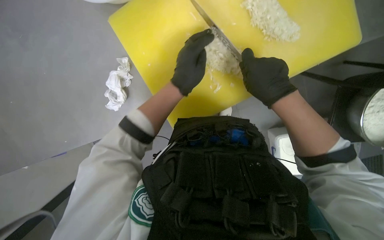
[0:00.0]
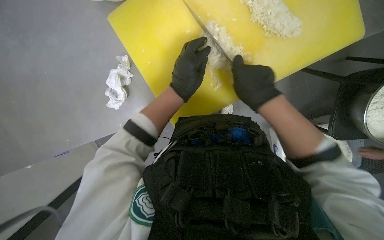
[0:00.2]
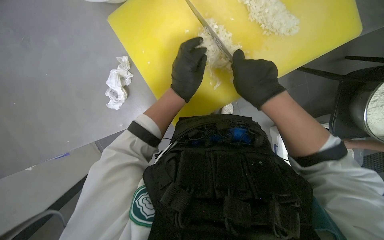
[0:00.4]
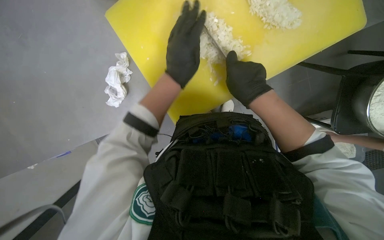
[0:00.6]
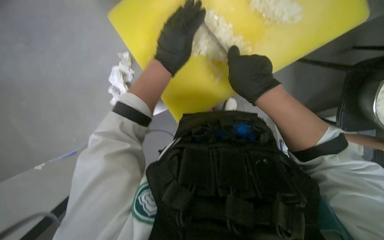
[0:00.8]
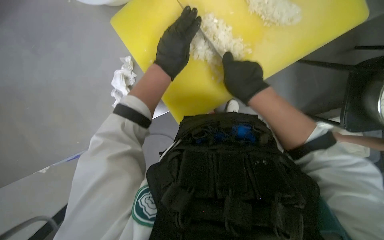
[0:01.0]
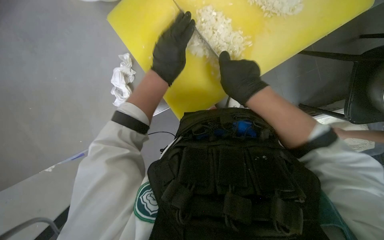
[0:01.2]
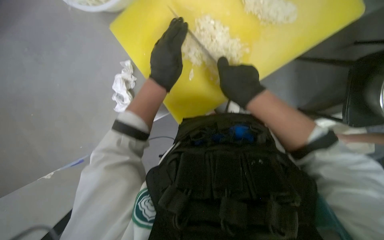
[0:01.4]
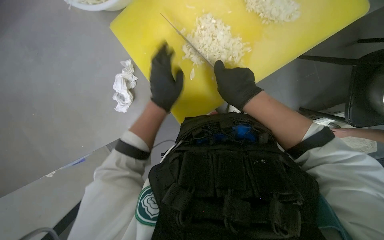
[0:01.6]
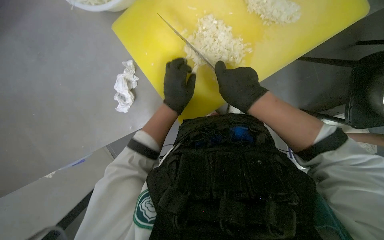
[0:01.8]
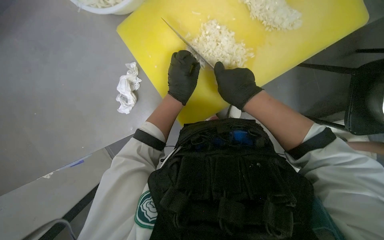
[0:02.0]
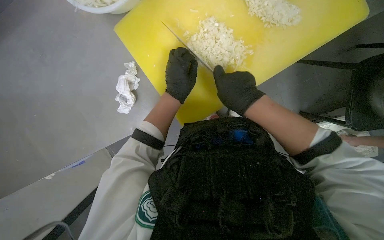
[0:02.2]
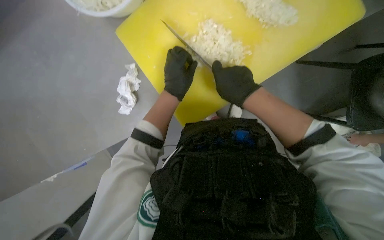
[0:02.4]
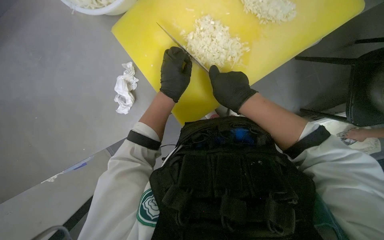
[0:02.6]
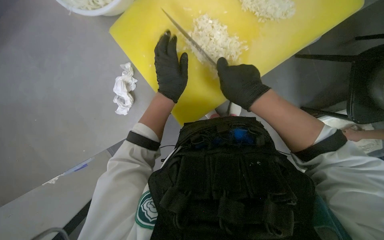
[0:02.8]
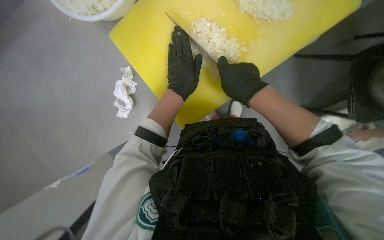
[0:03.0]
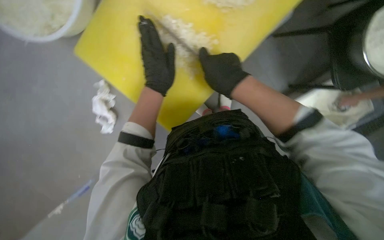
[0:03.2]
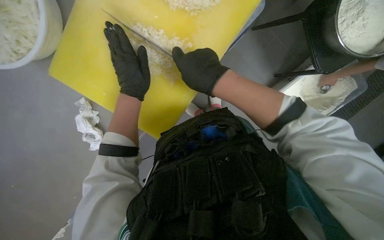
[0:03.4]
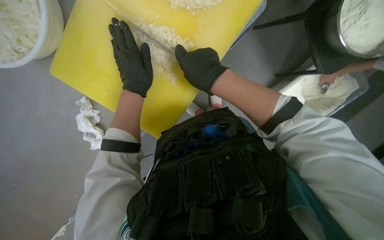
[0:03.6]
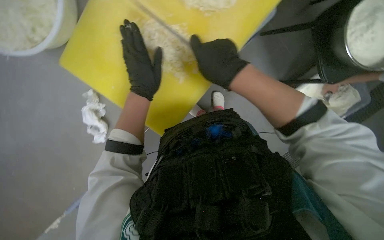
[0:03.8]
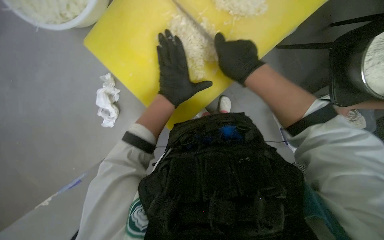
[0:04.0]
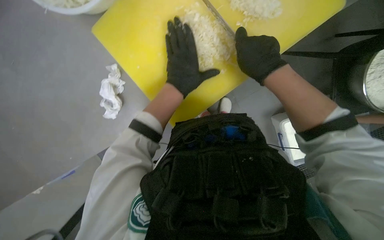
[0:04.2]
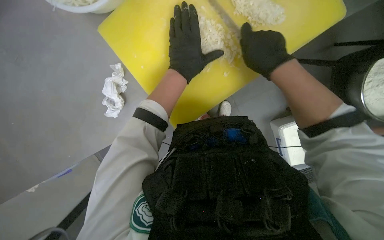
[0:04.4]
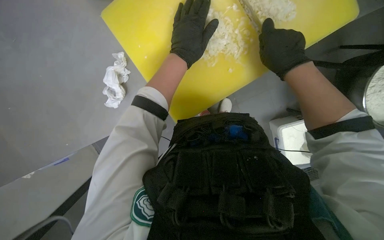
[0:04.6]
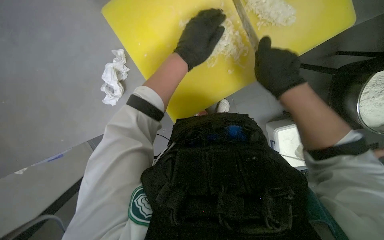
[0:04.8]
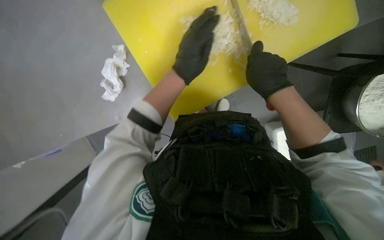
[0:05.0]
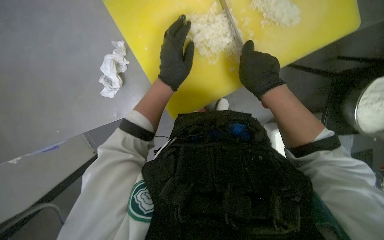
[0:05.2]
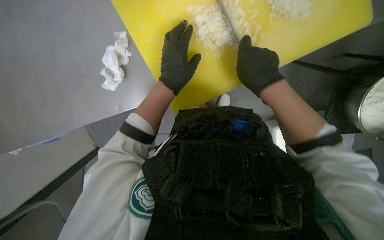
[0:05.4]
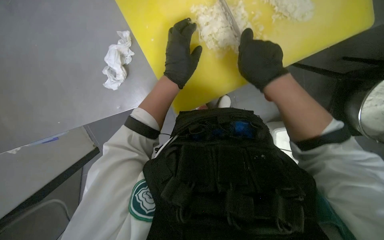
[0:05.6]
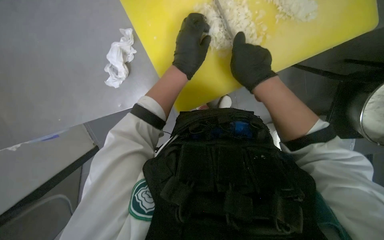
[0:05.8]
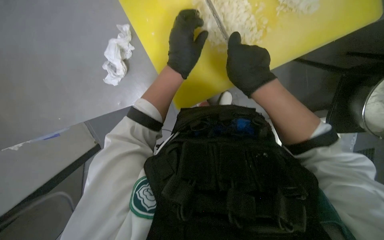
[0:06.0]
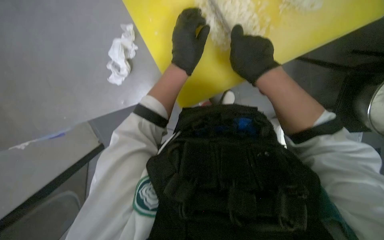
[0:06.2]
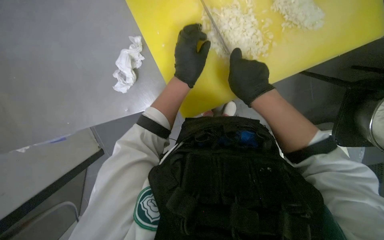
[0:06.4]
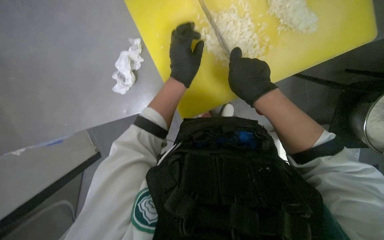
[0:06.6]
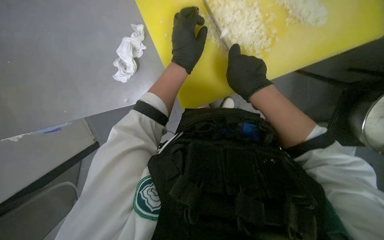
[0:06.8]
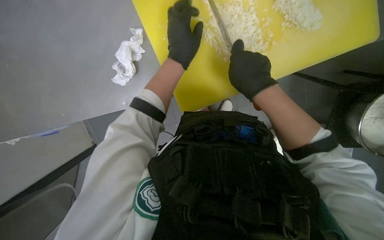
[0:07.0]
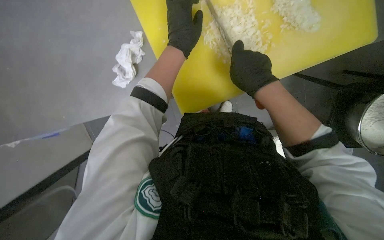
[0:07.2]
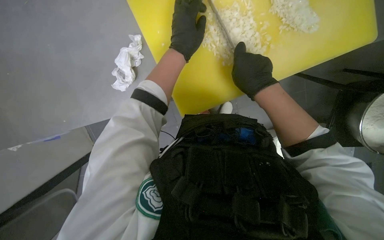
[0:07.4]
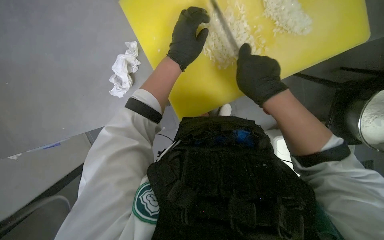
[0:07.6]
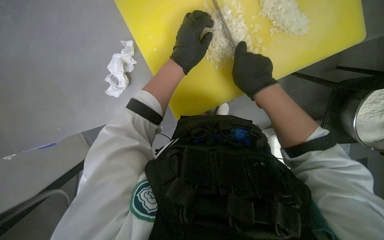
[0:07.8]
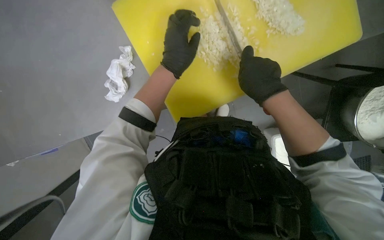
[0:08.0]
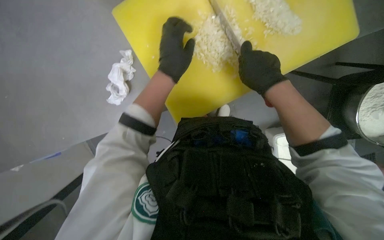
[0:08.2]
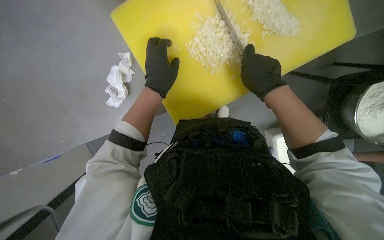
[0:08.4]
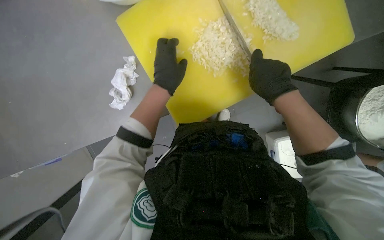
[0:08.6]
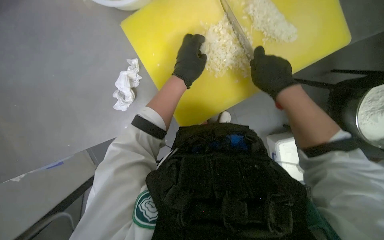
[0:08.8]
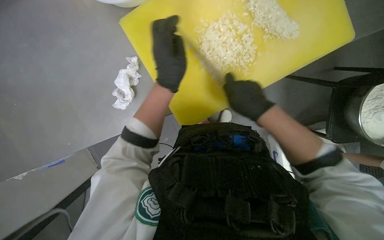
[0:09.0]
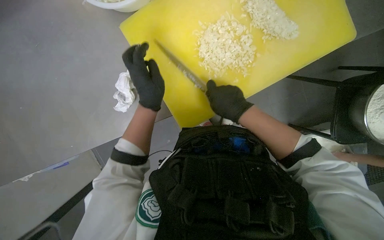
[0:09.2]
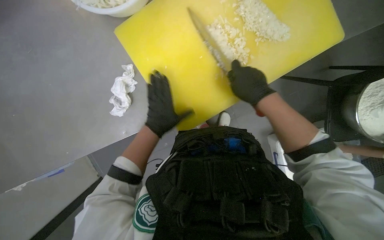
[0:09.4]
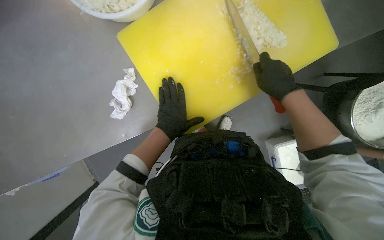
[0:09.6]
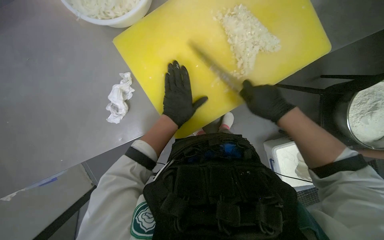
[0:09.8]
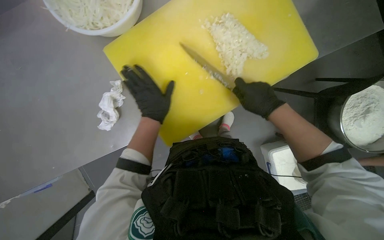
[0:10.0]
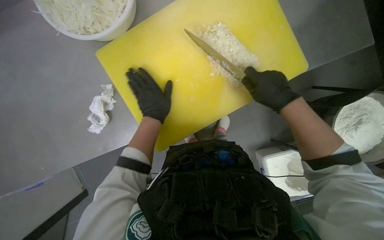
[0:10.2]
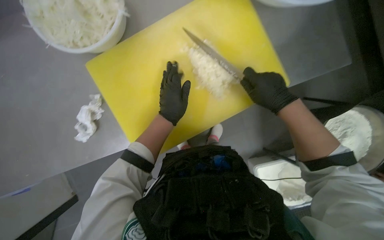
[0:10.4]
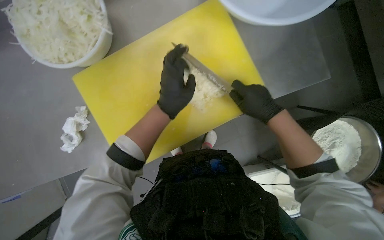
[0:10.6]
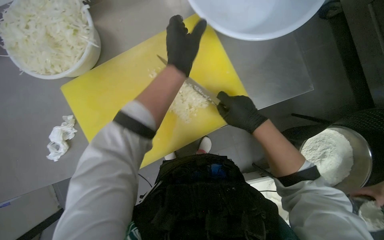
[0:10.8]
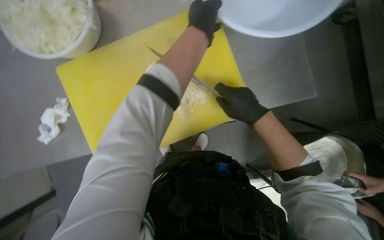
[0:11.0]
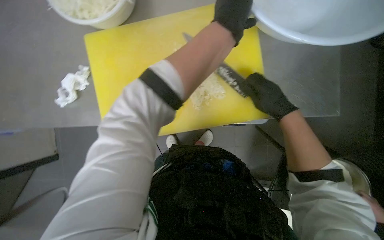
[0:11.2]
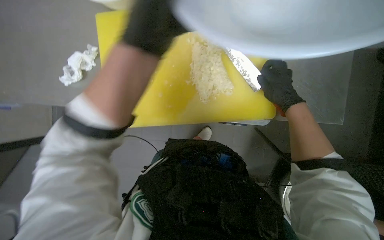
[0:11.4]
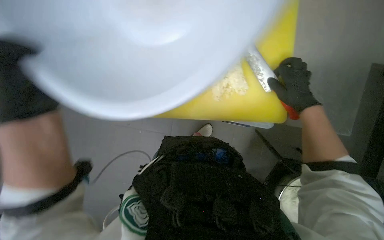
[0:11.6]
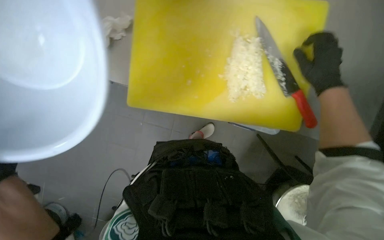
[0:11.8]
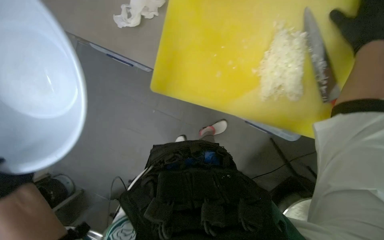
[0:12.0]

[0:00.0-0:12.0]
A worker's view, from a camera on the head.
Job: preparing food.
The whole recording: Chopping onion. The worker chops an onion on a yellow cutting board with a knife.
0:00.0 to 0:03.0: The hands work in one place, with small movements.
0:06.0 to 0:07.6: The hands make small movements and keep their place.
0:07.6 to 0:09.0: The hands make small movements and keep their place.
0:09.0 to 0:10.4: The view tilts roughly 15 degrees upward. The right hand moves to the right, some 15 cm.
0:10.4 to 0:12.0: The scene rotates clockwise by approximately 40 degrees. The right hand goes roughly 25 cm up the picture.

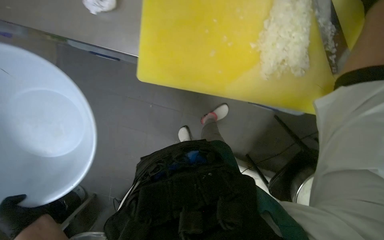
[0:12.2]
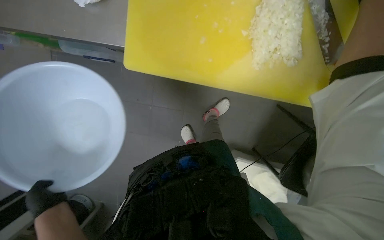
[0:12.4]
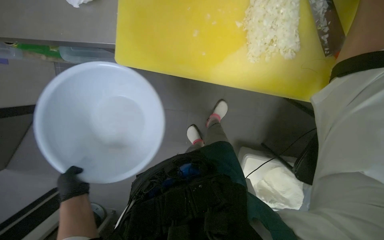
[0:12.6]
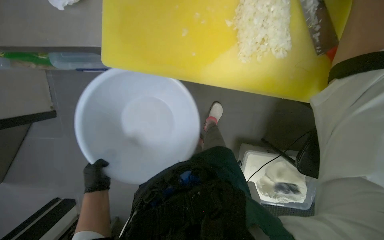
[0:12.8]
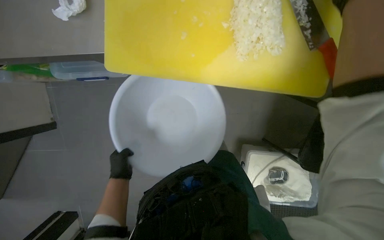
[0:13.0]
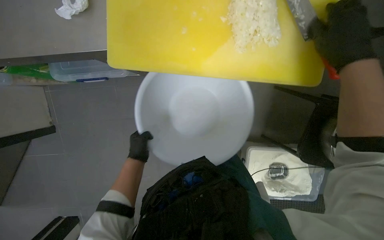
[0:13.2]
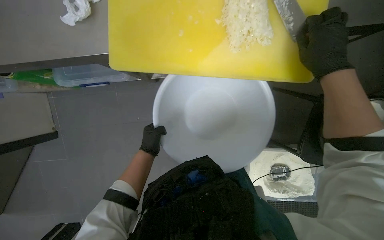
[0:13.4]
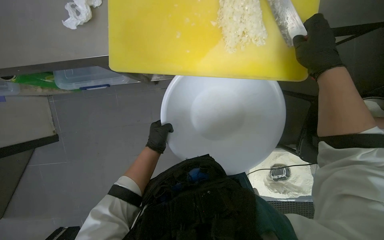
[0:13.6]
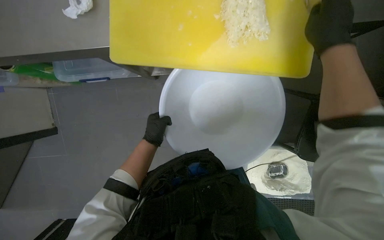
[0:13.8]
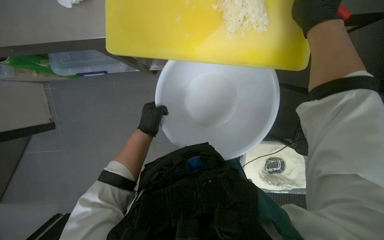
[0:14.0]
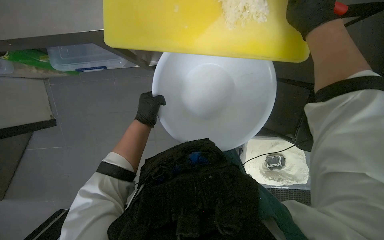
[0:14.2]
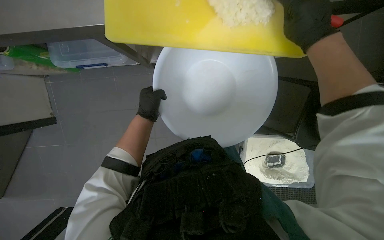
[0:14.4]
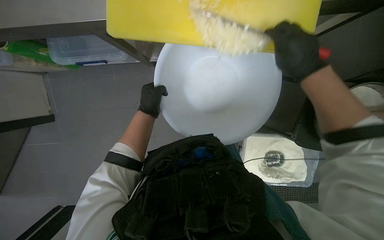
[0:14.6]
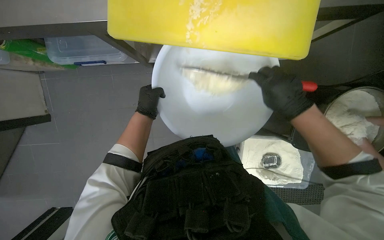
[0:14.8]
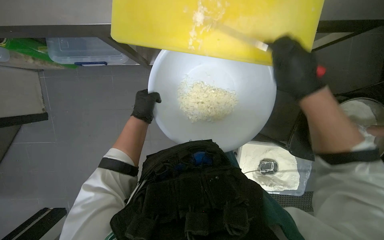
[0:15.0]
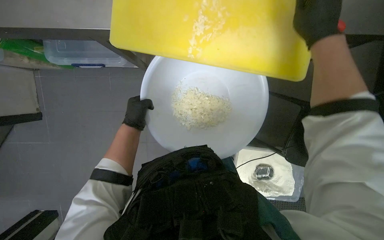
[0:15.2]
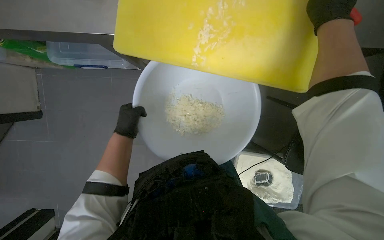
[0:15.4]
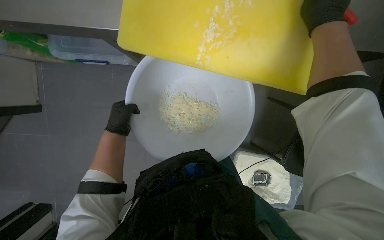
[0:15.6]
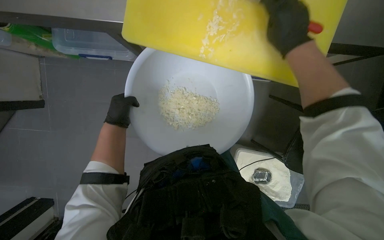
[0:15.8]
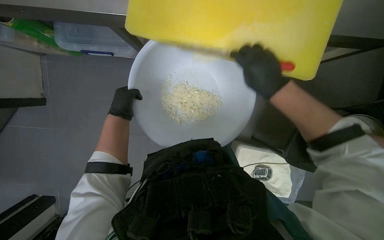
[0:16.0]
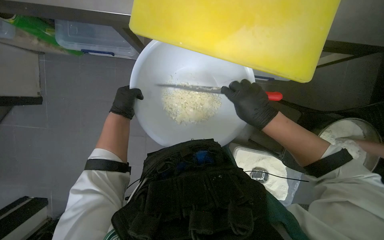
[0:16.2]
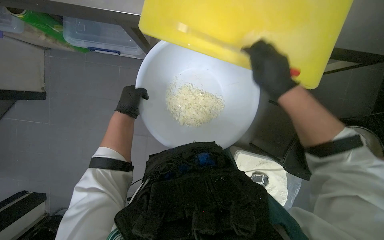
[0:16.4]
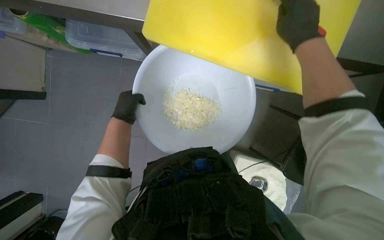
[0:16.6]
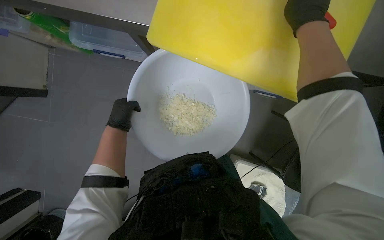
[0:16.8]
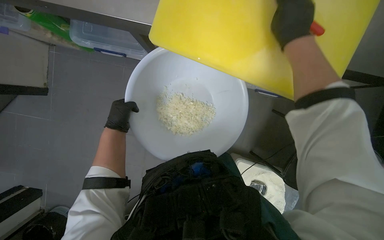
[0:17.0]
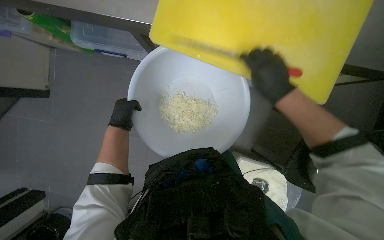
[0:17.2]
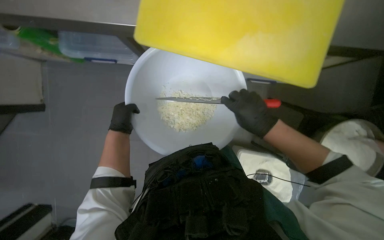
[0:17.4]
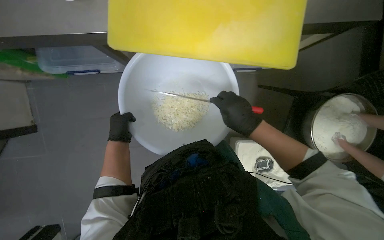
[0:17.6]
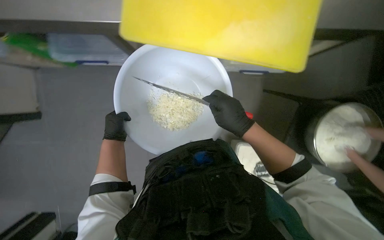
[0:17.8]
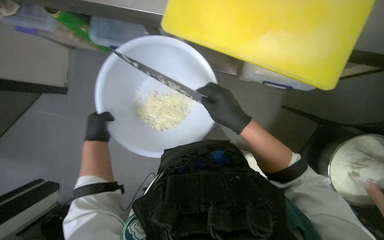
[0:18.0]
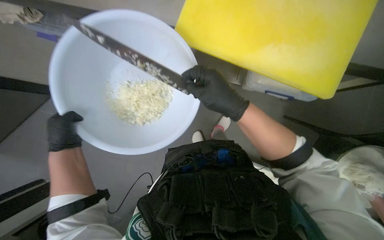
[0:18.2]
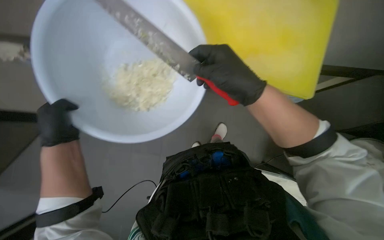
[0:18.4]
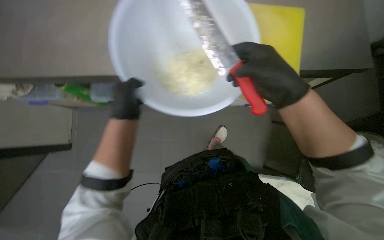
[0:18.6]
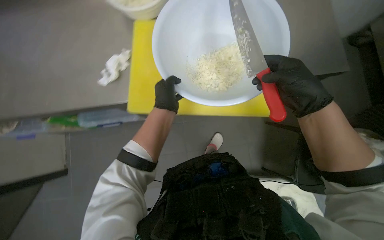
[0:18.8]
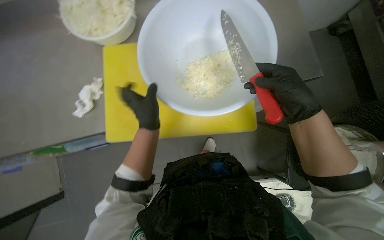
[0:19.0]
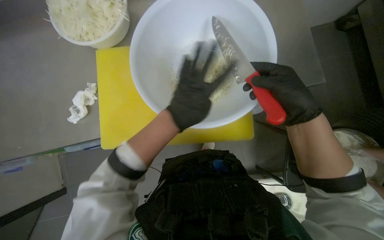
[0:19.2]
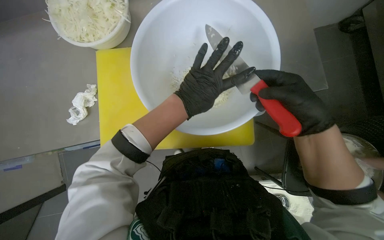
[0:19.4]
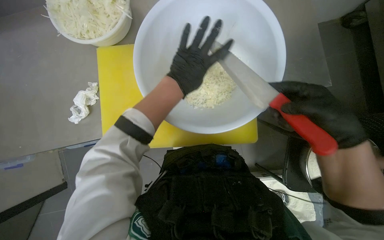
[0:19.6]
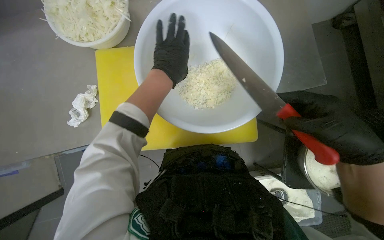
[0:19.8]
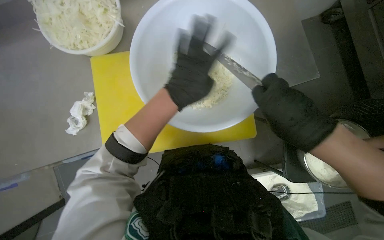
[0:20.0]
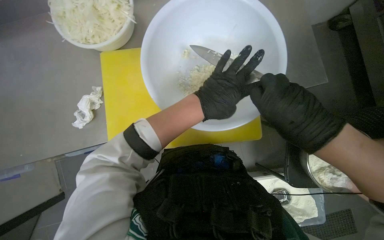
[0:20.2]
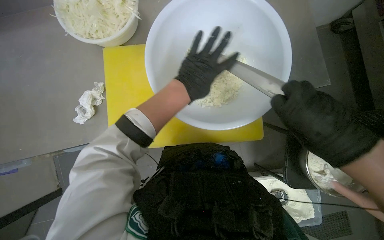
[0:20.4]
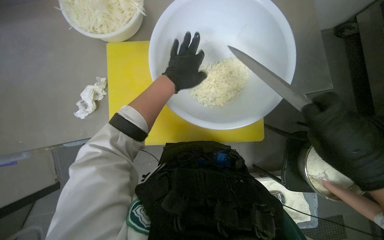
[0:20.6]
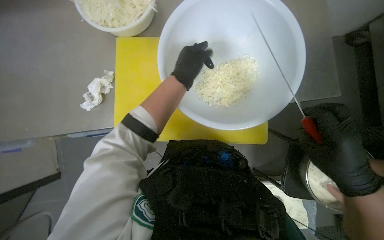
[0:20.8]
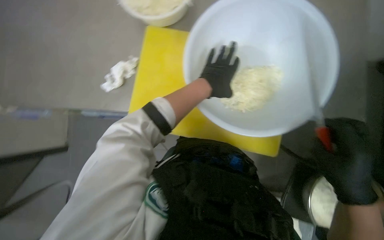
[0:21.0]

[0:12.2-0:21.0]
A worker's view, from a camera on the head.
Job: preparing food.
The whole recording: Chopping onion. The worker chops an onion on a yellow cutting board with a knife.
0:15.2 to 0:16.6: The right hand travels down the picture and back again, roughly 20 cm each way.
0:16.6 to 0:18.0: The right hand goes some 20 cm down the picture.
0:18.0 to 0:19.6: The left hand moves to the right, up the picture and nearer to the camera, about 40 cm, while the right hand shifts roughly 20 cm to the right and nearer to the camera.
